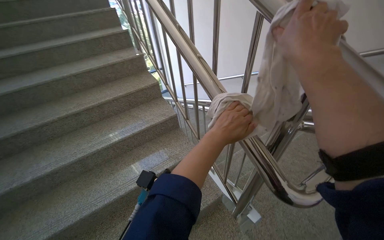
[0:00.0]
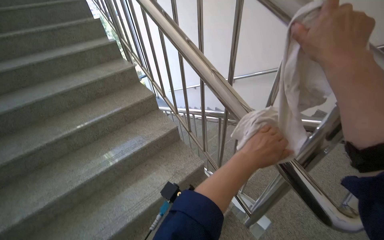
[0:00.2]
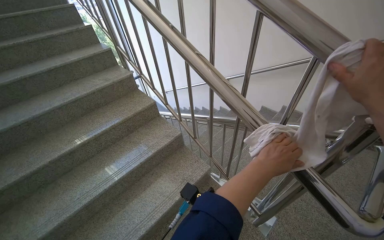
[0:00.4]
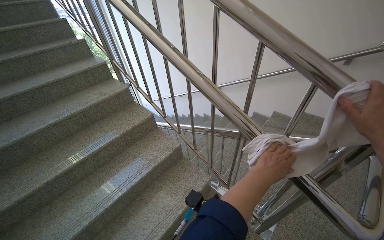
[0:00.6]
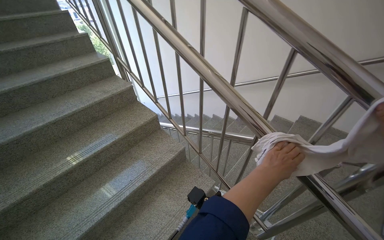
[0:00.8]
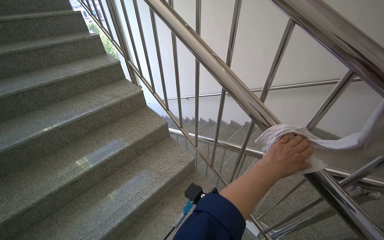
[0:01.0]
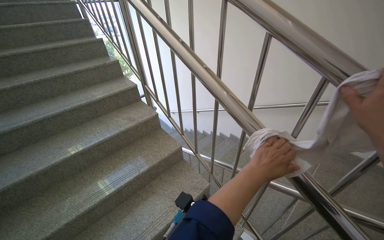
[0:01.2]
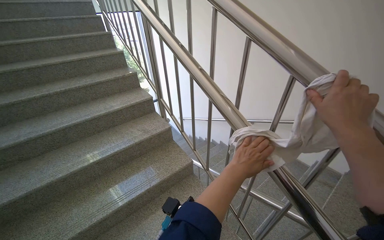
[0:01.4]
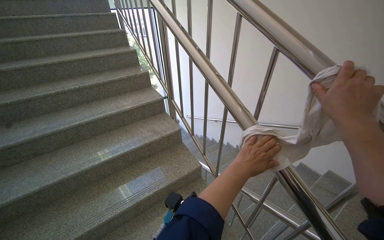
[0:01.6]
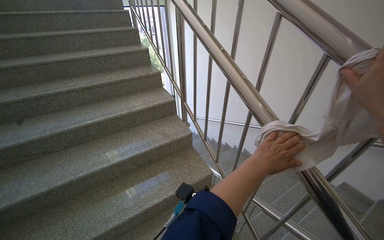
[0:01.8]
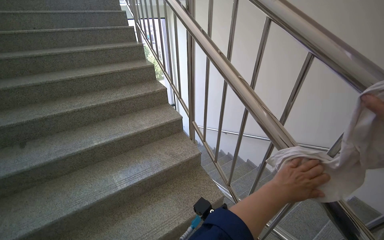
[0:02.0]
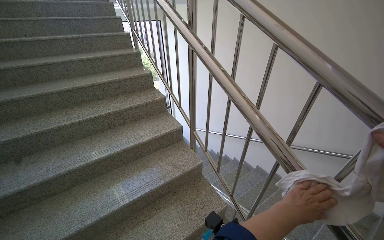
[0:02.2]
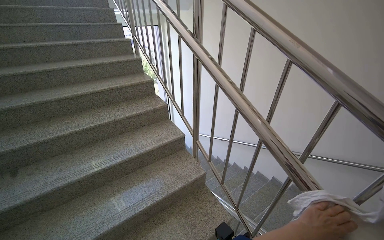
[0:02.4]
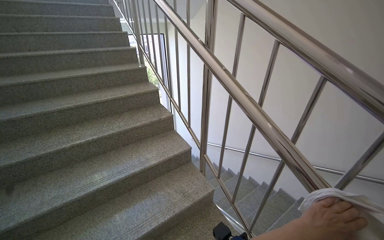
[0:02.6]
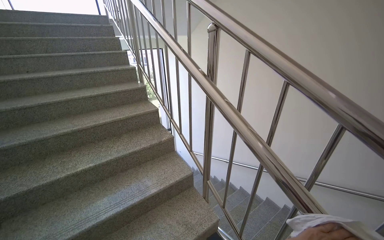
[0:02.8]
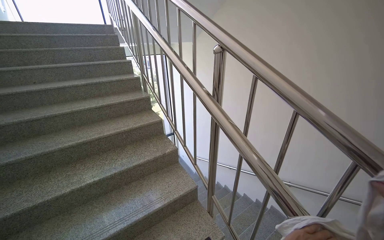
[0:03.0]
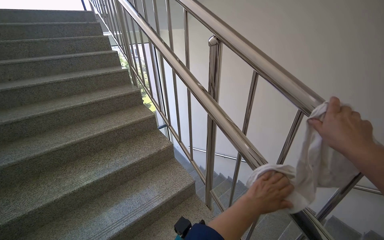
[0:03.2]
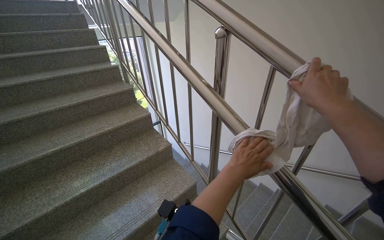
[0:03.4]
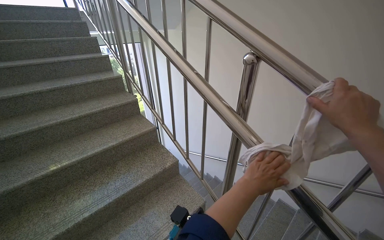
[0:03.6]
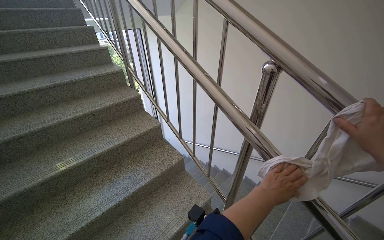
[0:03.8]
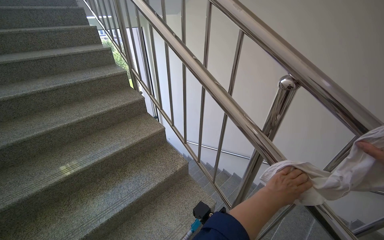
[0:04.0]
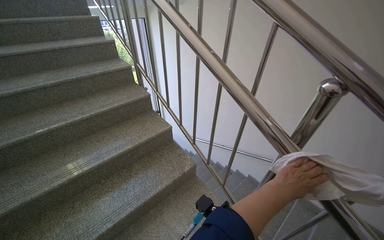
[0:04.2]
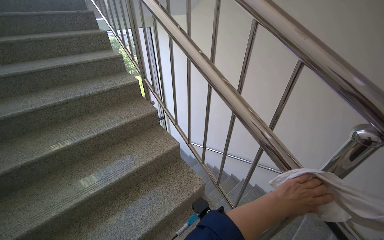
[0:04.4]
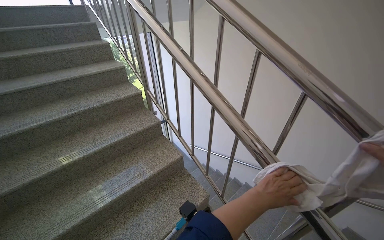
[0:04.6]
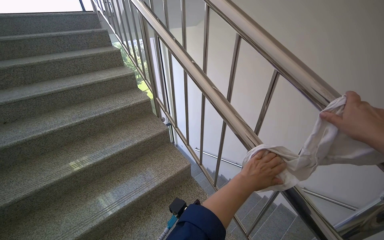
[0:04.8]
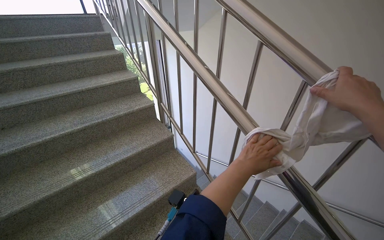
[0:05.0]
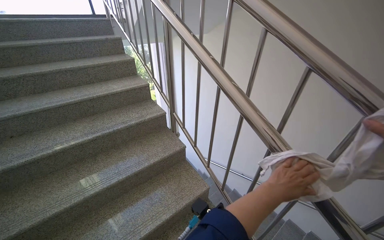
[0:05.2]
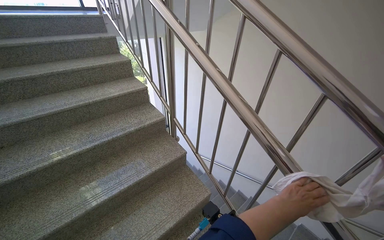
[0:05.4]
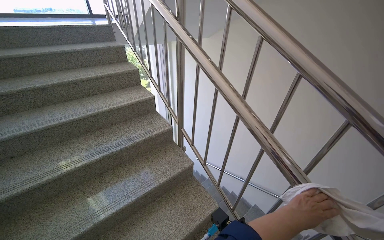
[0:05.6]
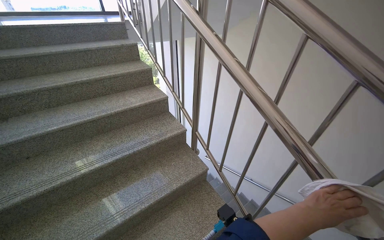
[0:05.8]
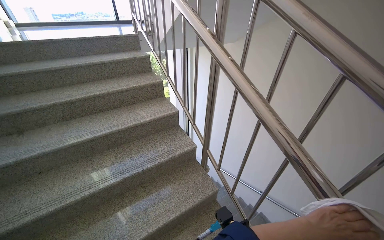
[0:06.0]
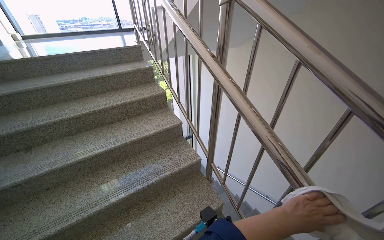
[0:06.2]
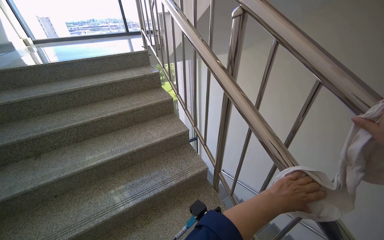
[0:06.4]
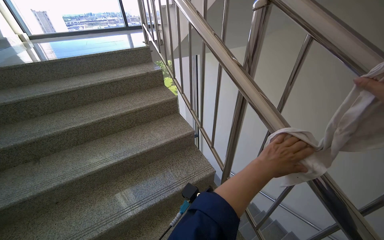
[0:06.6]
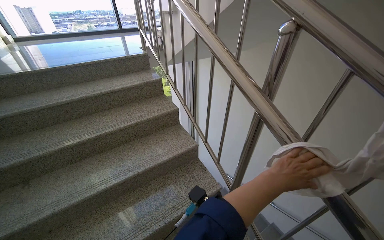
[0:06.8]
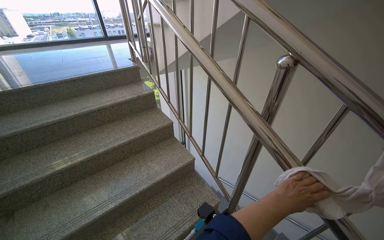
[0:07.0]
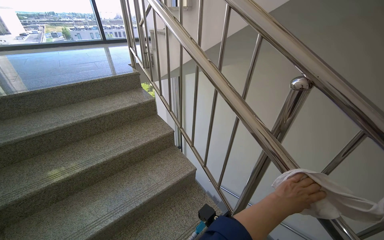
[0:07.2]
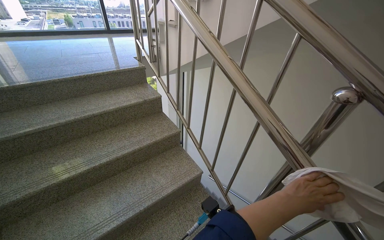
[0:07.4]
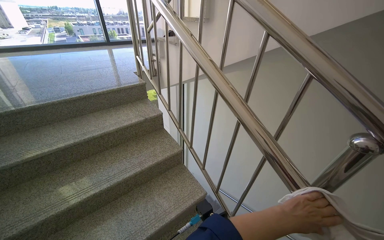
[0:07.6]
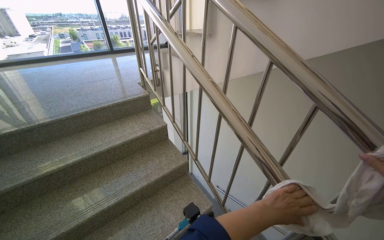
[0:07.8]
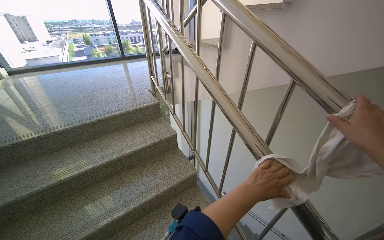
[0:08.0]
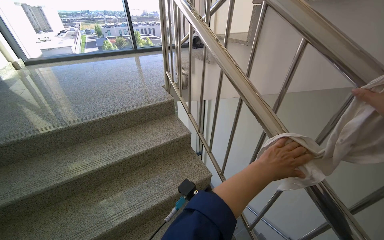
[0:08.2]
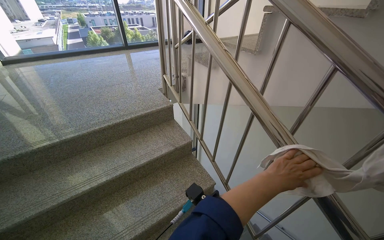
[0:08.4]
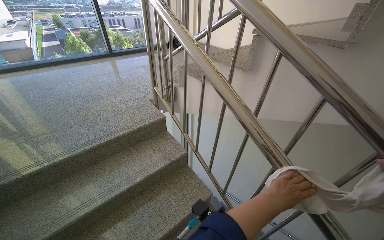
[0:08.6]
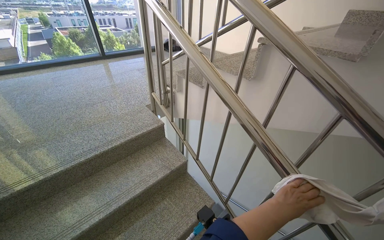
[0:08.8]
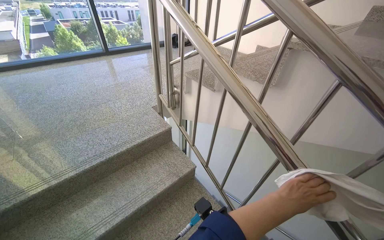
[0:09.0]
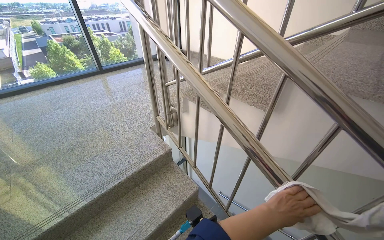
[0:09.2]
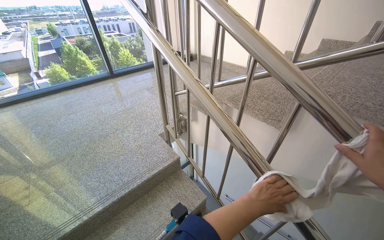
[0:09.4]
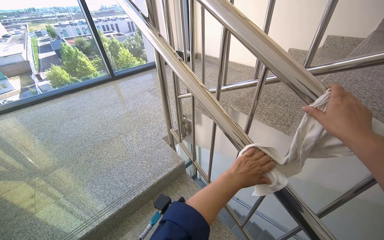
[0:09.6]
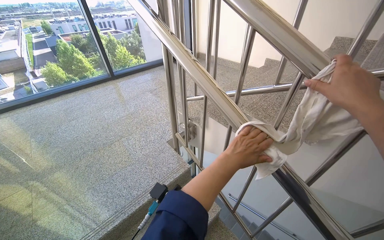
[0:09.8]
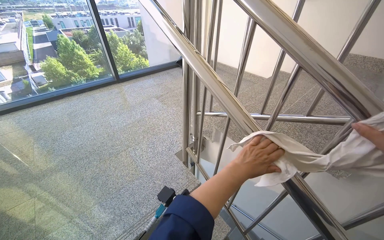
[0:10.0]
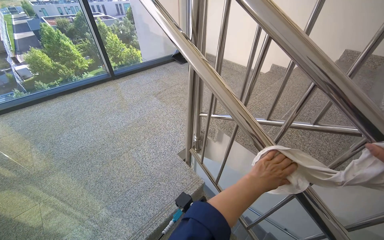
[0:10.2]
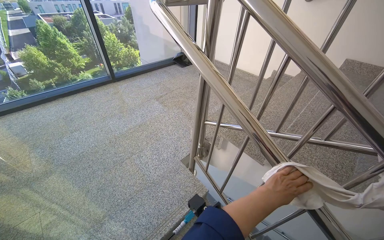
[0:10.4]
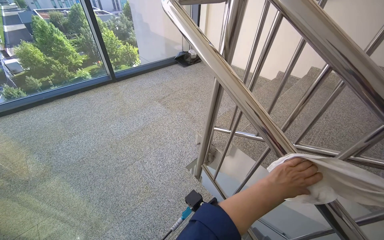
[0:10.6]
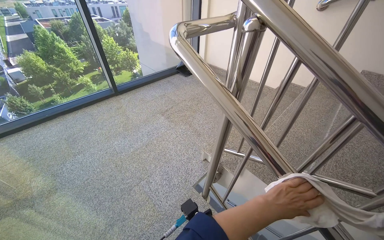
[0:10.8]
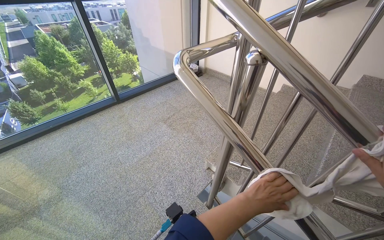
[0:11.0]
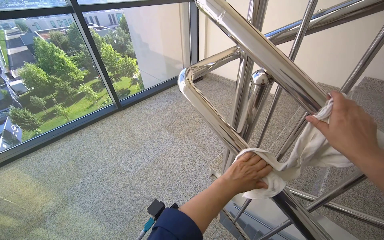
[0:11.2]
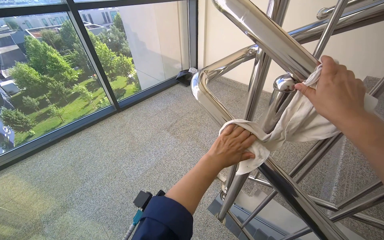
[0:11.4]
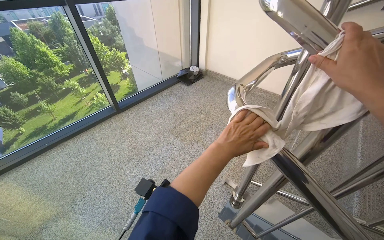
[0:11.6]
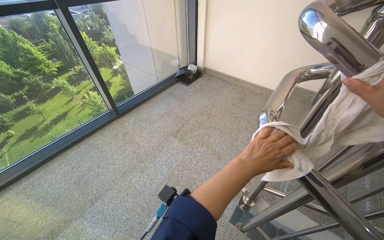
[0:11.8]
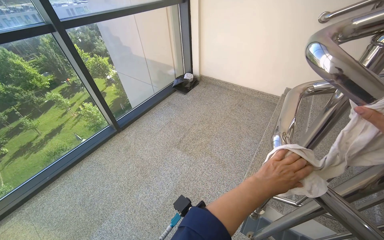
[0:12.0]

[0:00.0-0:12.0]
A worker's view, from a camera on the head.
Job: wiping surfaces.
The whole recording: Wiping staircase handrails. The worker wipes the metal handrails of the staircase with a cloth.
0:00.0 to 0:01.6: The camera is carried roughly 70 cm.
0:01.6 to 0:03.0: The head travels some 60 cm.
0:03.0 to 0:04.4: The camera is carried roughly 60 cm.
0:04.4 to 0:06.0: The head travels approximately 70 cm.
0:06.0 to 0:07.6: The camera is carried some 70 cm.
0:07.6 to 0:09.0: The camera is carried approximately 60 cm.
0:09.0 to 0:10.4: The camera travels roughly 60 cm.
0:10.4 to 0:12.0: The camera is carried about 70 cm.

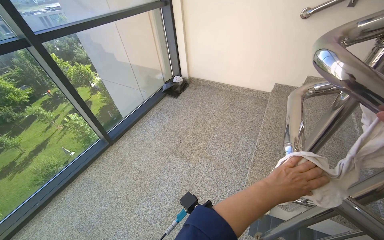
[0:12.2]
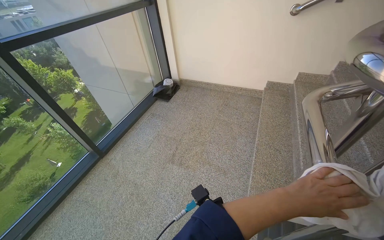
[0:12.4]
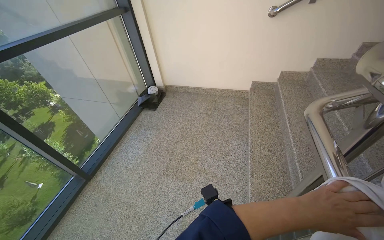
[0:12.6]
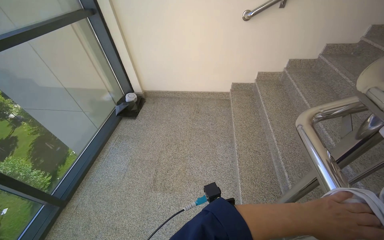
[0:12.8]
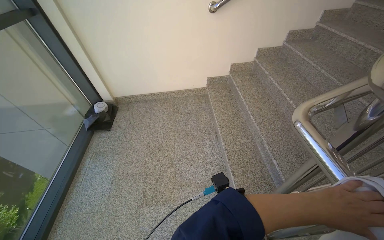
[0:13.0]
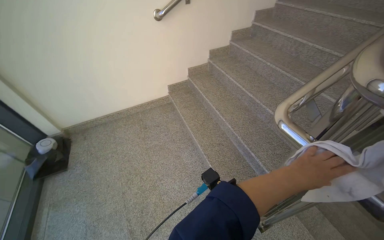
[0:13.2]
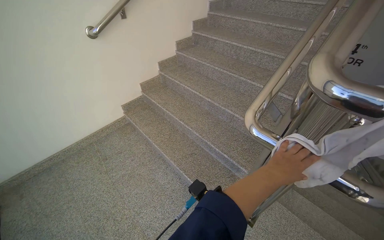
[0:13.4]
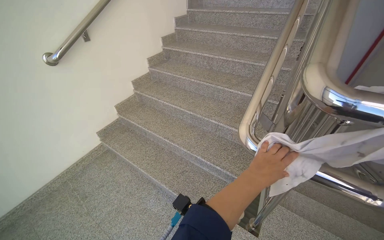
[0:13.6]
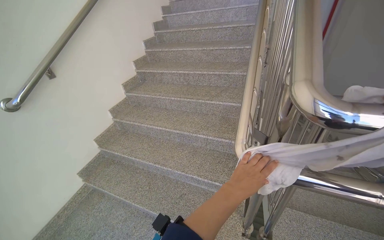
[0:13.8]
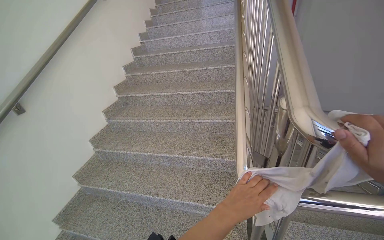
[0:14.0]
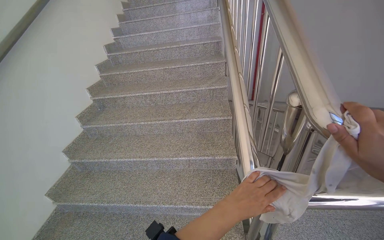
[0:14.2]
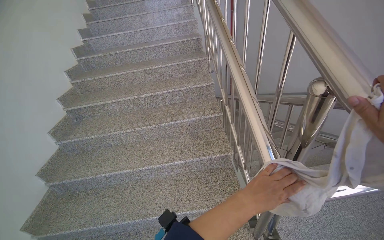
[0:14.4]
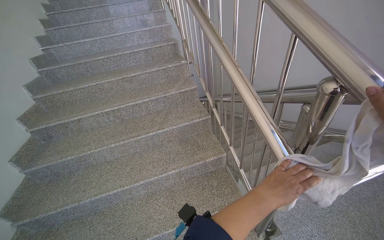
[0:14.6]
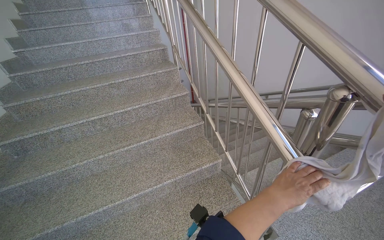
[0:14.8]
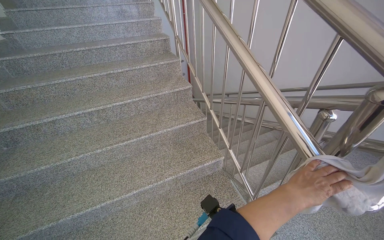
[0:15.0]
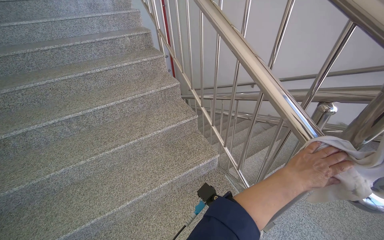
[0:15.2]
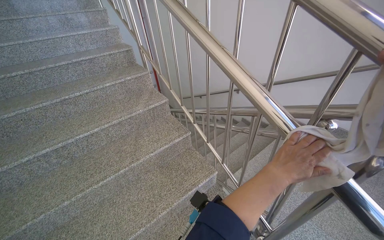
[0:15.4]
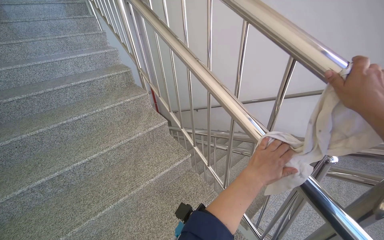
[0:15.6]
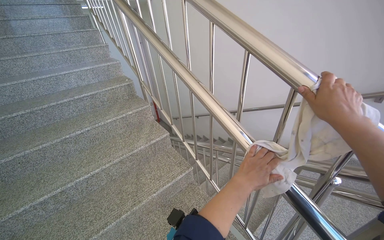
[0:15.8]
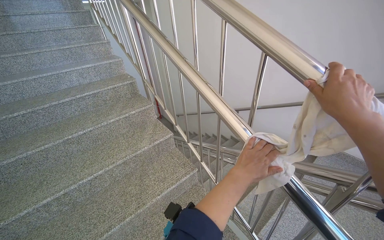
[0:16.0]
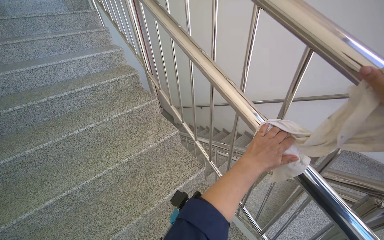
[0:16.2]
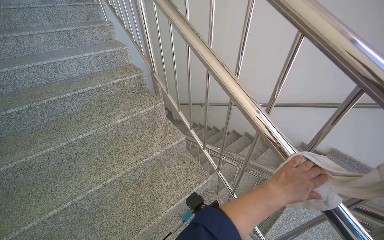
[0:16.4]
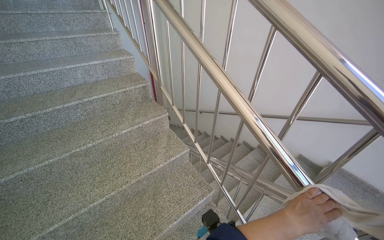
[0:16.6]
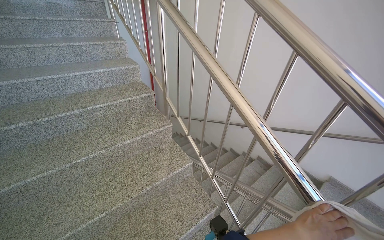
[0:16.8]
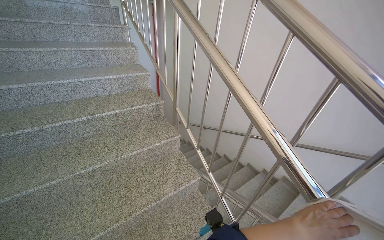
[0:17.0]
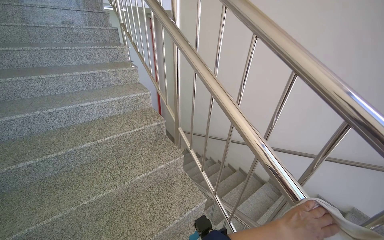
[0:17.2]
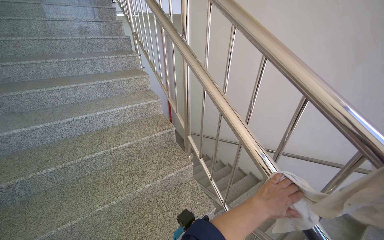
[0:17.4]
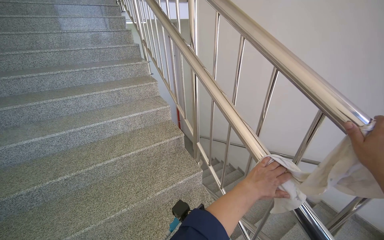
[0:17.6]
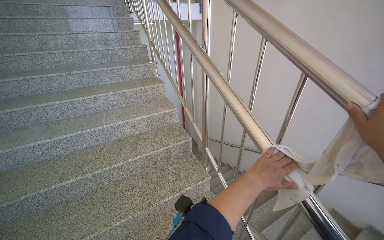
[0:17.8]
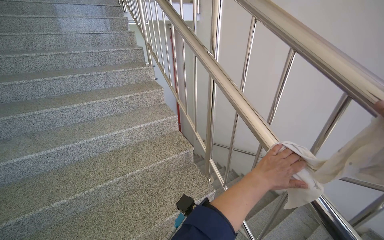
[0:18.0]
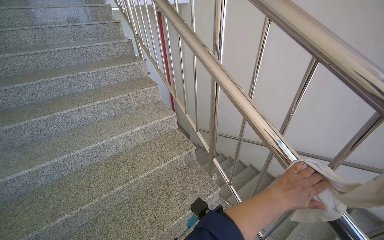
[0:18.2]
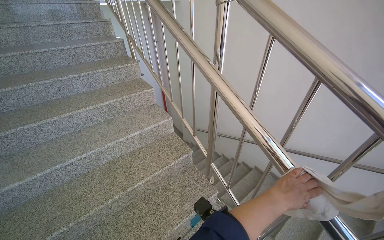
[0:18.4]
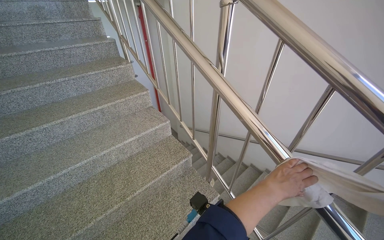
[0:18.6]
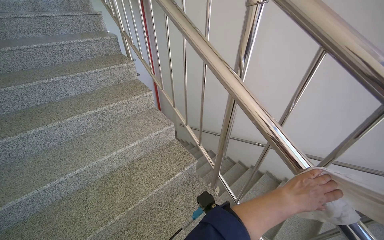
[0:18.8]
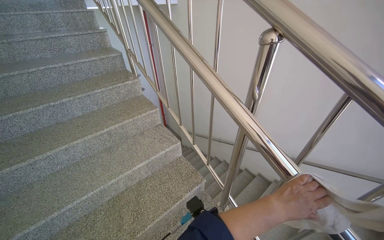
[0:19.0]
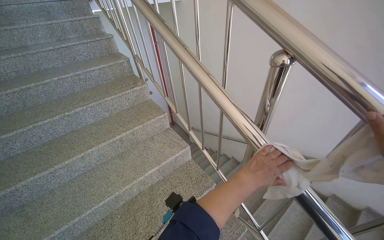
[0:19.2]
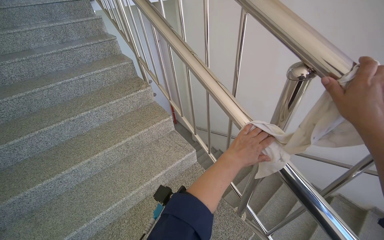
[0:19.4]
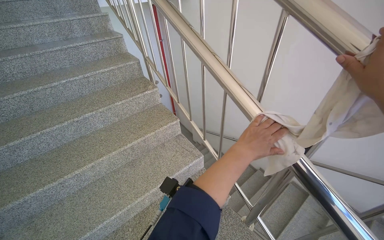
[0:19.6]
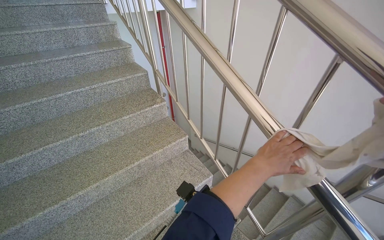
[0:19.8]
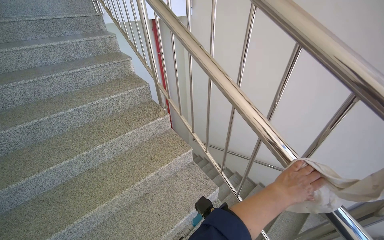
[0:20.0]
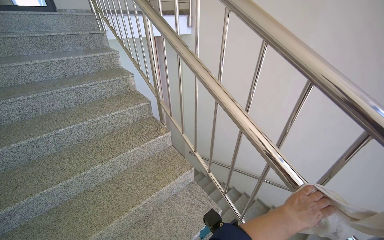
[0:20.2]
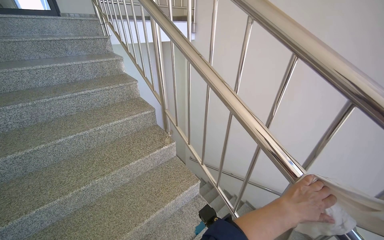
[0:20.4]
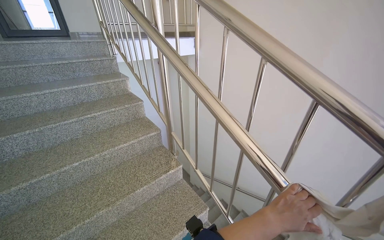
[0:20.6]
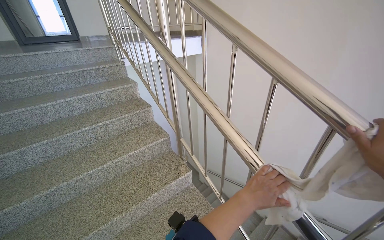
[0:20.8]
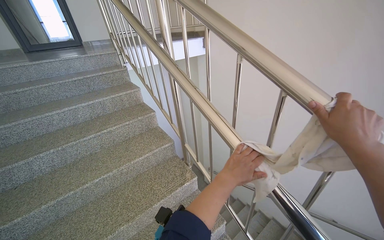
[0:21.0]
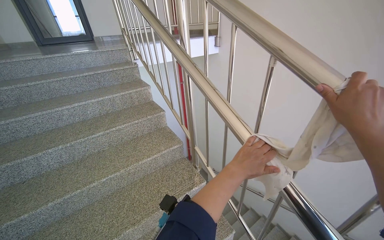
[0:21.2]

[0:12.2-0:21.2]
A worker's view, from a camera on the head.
Job: wiping surfaces.
The whole recording: Wiping staircase handrails. The worker wipes the metal handrails of the staircase with a cloth.
0:12.2 to 0:13.8: The head travels approximately 60 cm. The head turns to the right by some 95 degrees.
0:13.8 to 0:15.2: The camera travels some 50 cm. The head rotates some 50 degrees to the right.
0:15.2 to 0:16.6: The wearer moves approximately 60 cm.
0:16.6 to 0:18.2: The camera is carried approximately 60 cm.
0:18.2 to 0:19.8: The camera is carried about 60 cm.
0:19.8 to 0:21.2: The wearer moves roughly 50 cm.
